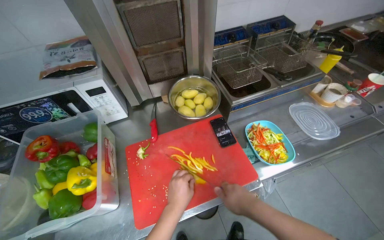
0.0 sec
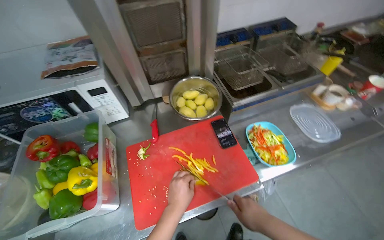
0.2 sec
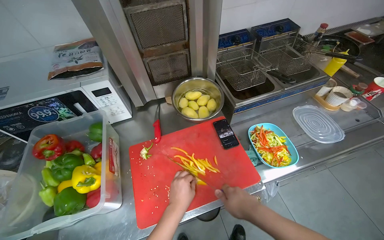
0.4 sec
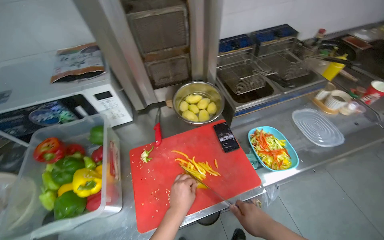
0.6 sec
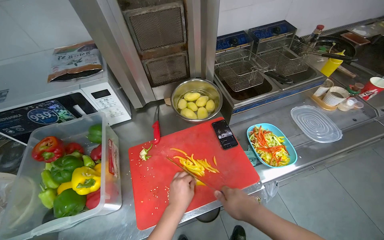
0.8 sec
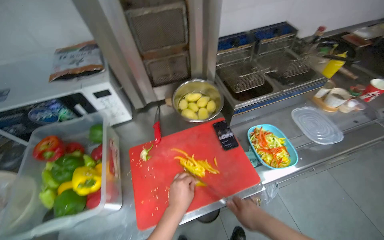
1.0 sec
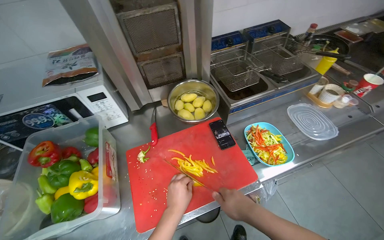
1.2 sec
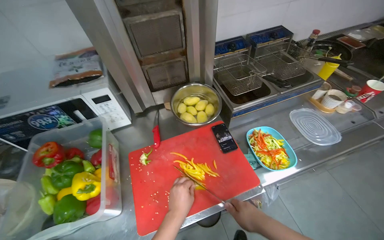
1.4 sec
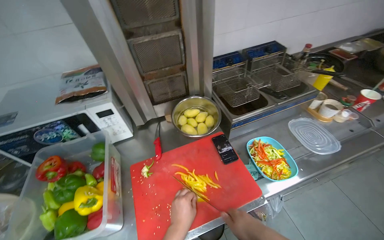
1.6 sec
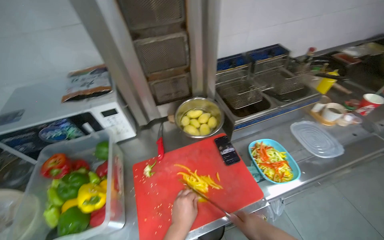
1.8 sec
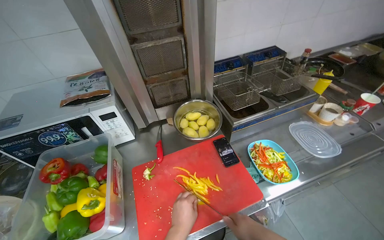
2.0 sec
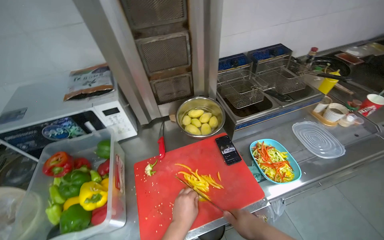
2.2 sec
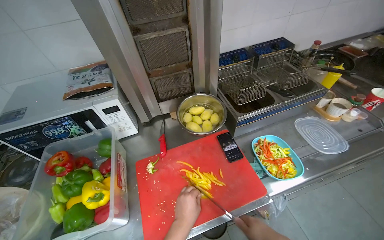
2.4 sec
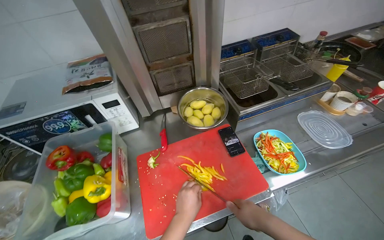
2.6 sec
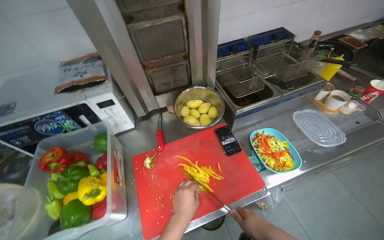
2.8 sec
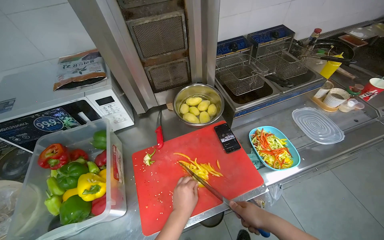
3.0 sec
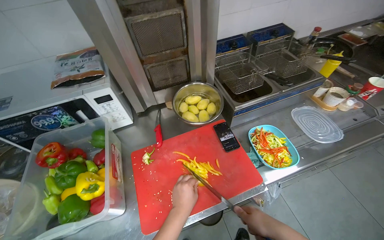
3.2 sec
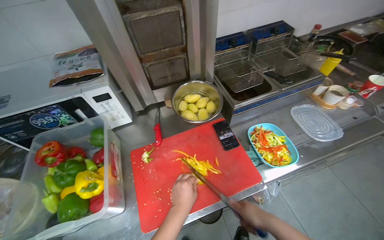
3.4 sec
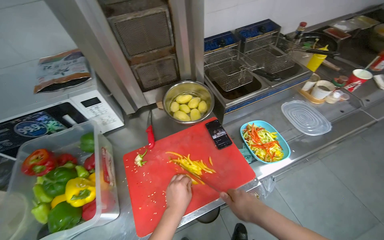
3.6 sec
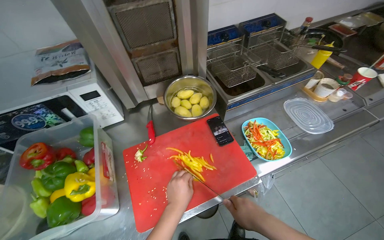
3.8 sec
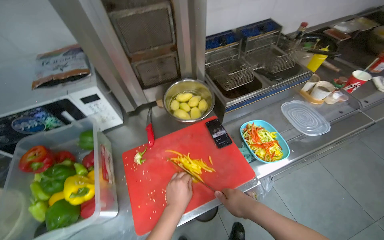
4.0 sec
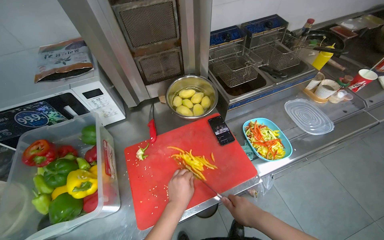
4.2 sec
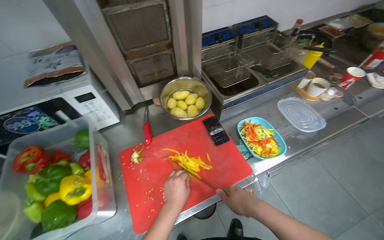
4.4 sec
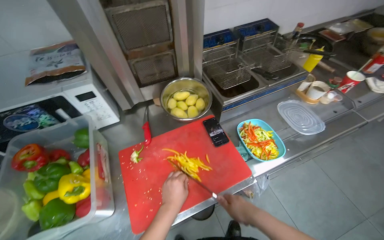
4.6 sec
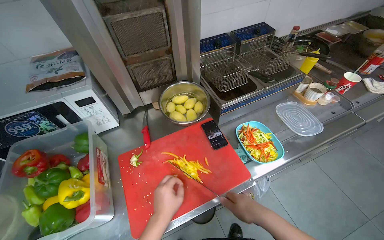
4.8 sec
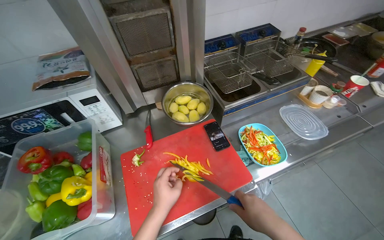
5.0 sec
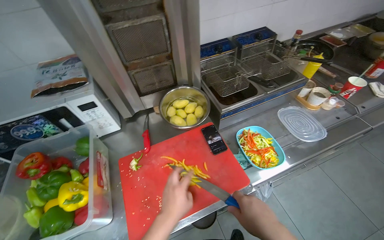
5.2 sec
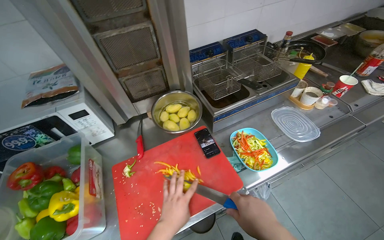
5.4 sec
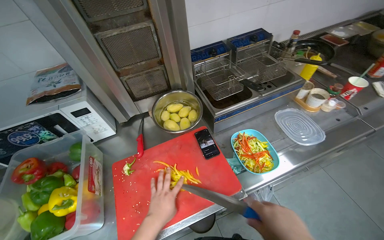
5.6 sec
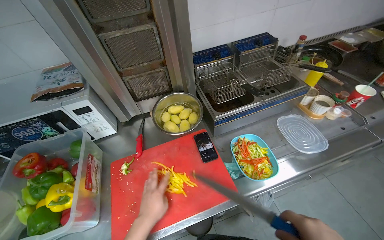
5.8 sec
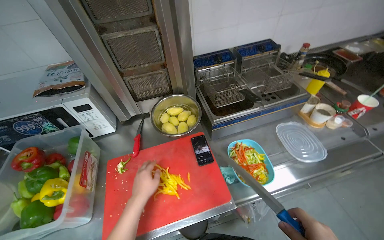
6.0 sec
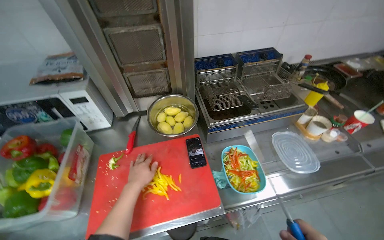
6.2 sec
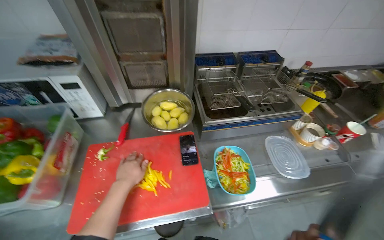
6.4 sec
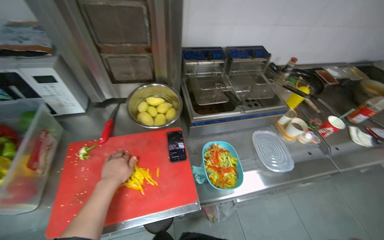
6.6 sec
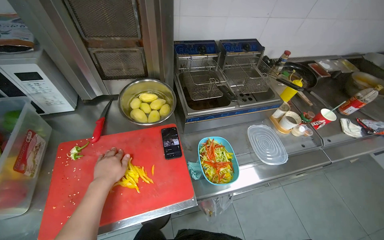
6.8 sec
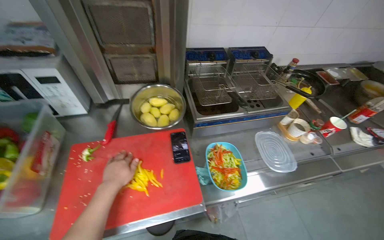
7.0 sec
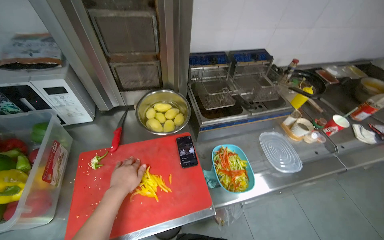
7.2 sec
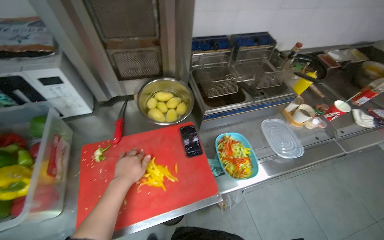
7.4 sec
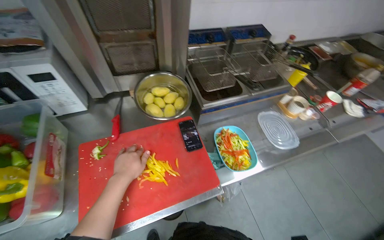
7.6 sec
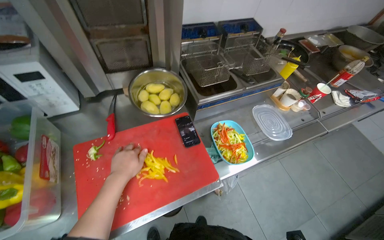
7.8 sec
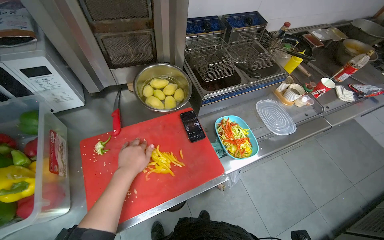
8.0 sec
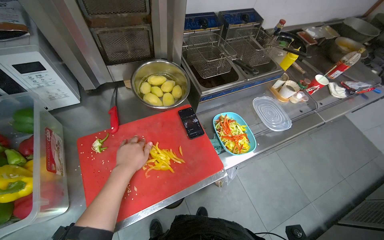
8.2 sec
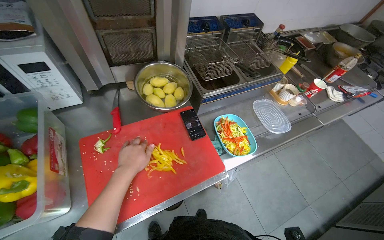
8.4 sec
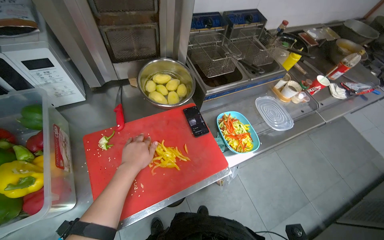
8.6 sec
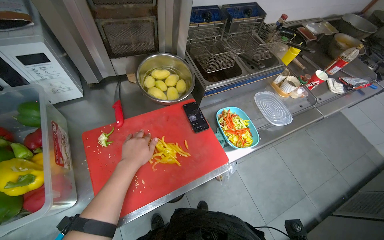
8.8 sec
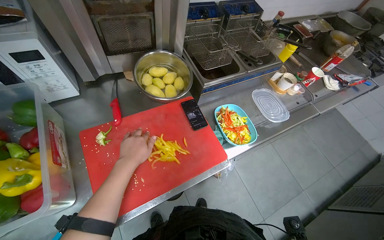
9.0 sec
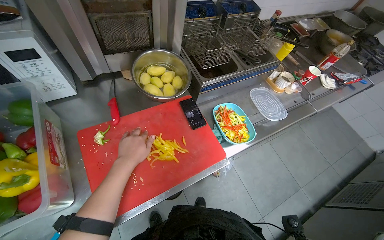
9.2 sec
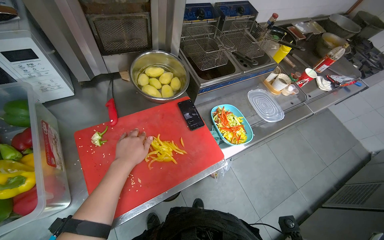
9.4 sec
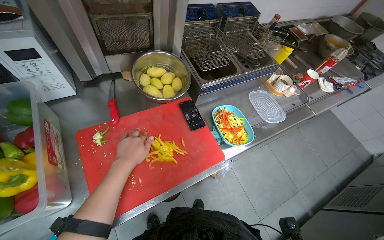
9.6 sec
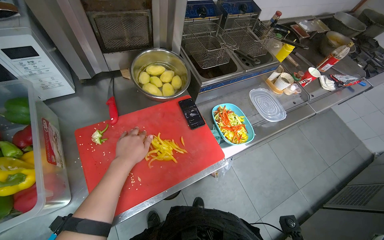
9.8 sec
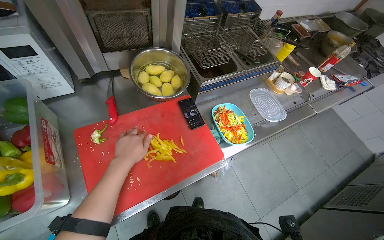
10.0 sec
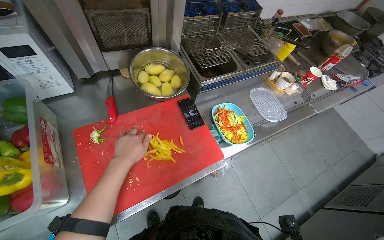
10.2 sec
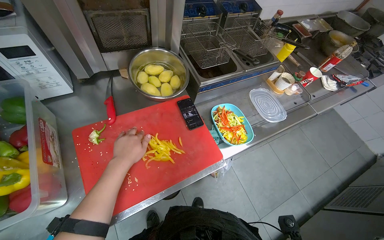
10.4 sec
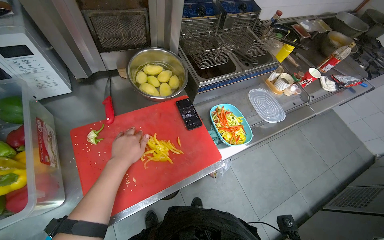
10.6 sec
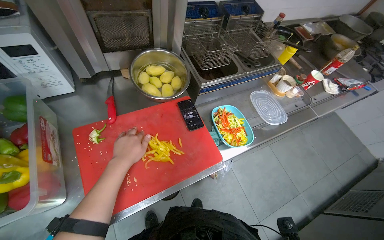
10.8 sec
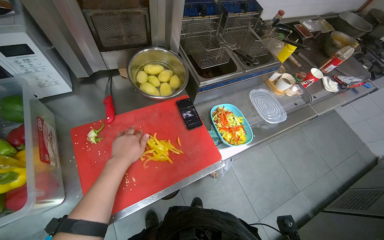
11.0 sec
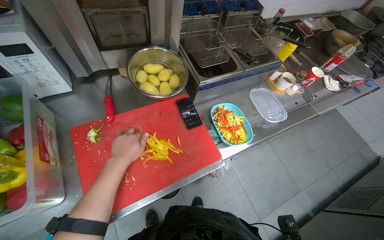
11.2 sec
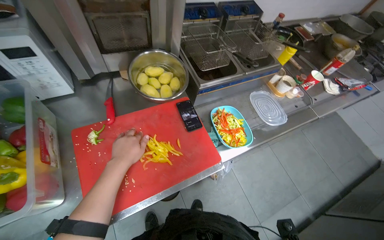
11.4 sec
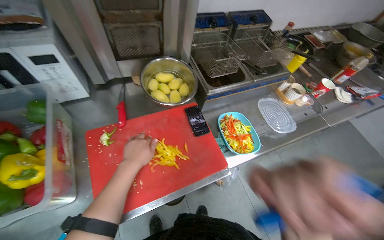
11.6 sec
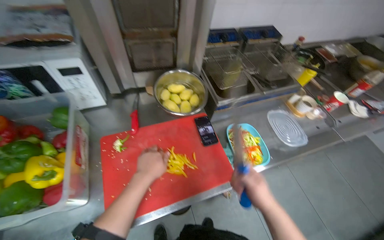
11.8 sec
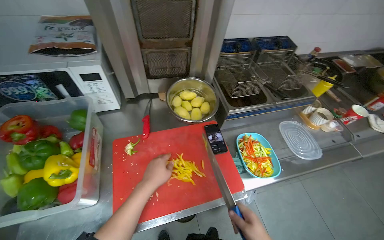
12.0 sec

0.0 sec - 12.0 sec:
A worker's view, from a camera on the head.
Job: preparing food.
The whole recording: Cutting bell peppers. The worker cuts bell peppers into strips on a red cutting board and transfers them to a container.
0.0 sec - 1.6 sec: The hands make small movements and keep their place.
3.0 sec - 4.4 sec: The hands work in one place, with small movements.

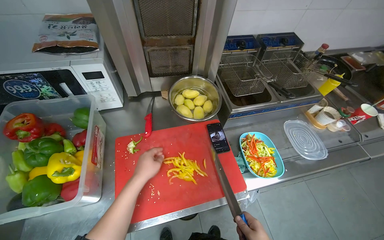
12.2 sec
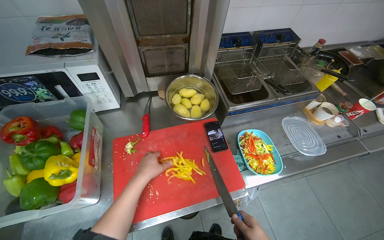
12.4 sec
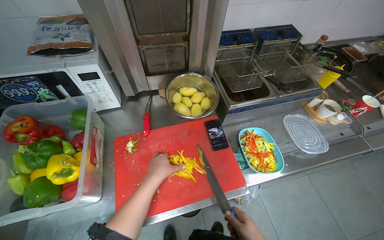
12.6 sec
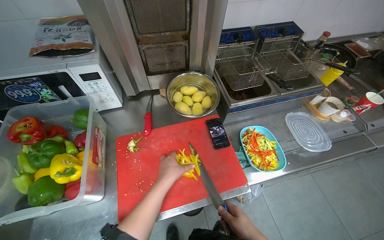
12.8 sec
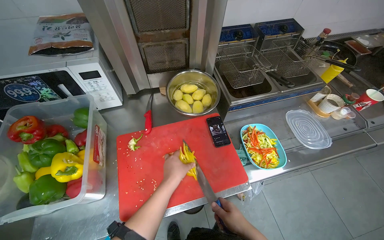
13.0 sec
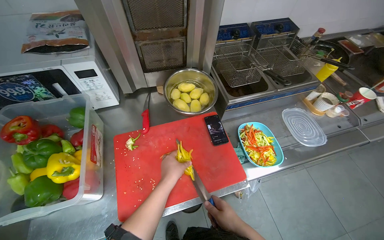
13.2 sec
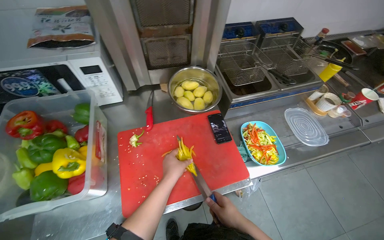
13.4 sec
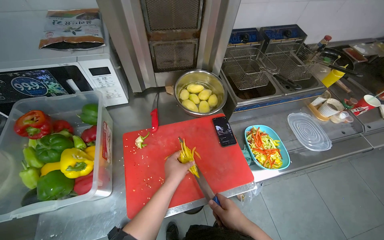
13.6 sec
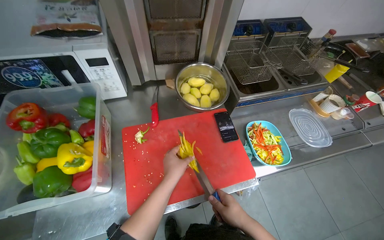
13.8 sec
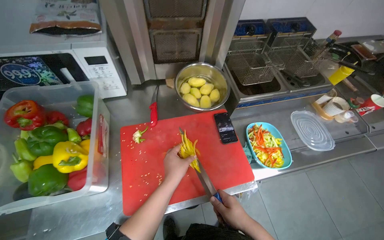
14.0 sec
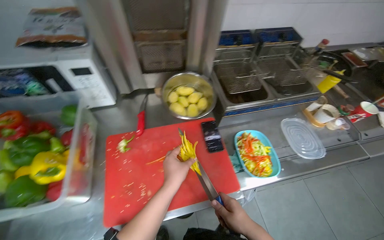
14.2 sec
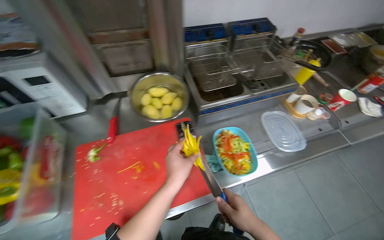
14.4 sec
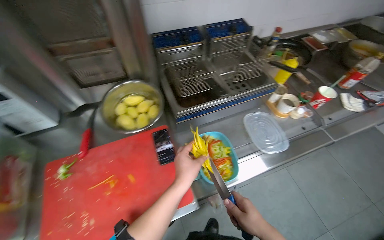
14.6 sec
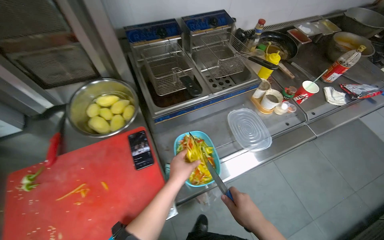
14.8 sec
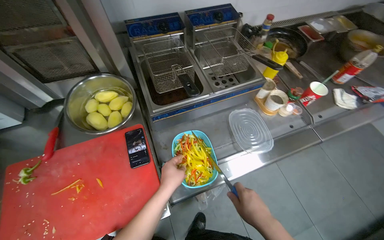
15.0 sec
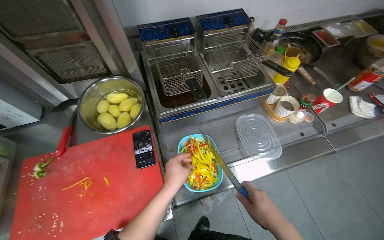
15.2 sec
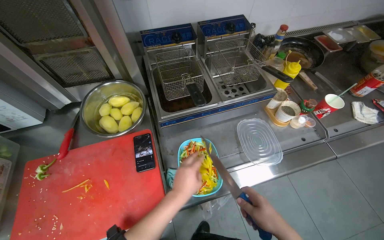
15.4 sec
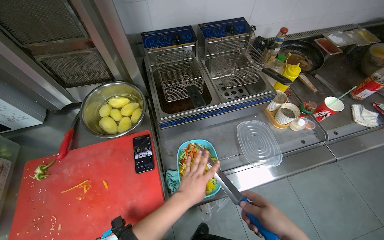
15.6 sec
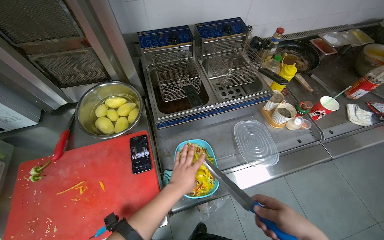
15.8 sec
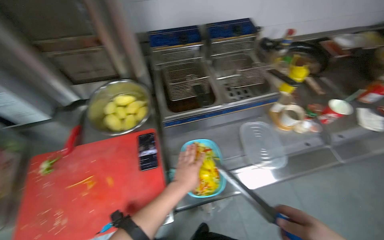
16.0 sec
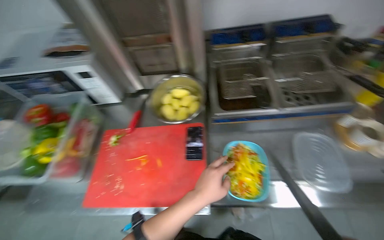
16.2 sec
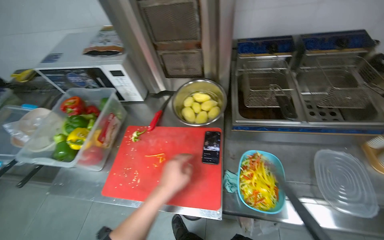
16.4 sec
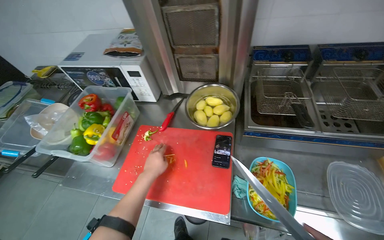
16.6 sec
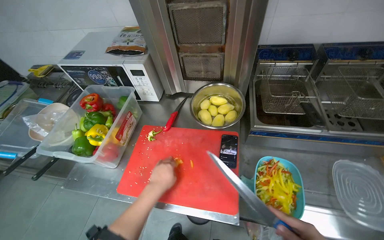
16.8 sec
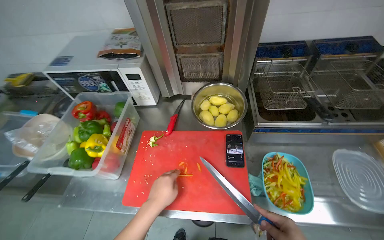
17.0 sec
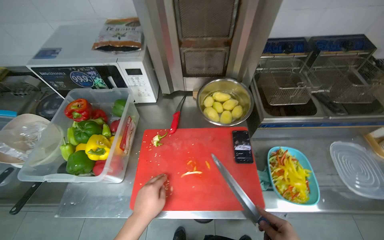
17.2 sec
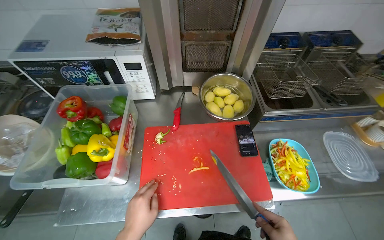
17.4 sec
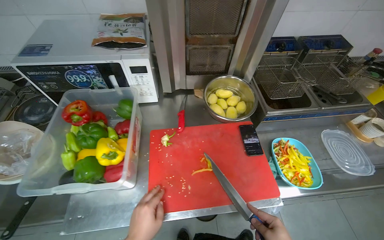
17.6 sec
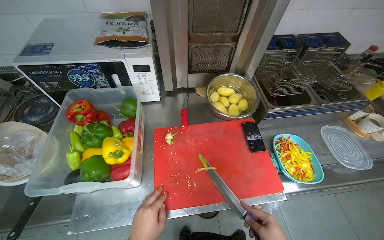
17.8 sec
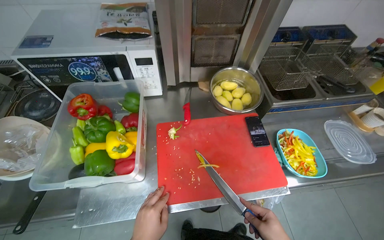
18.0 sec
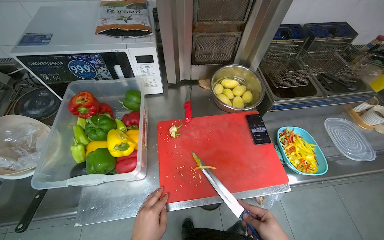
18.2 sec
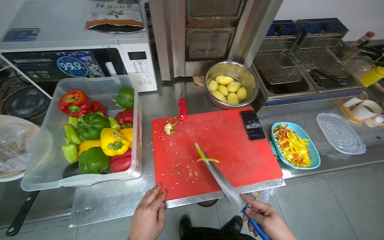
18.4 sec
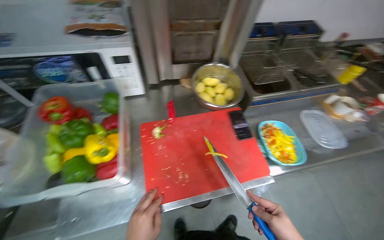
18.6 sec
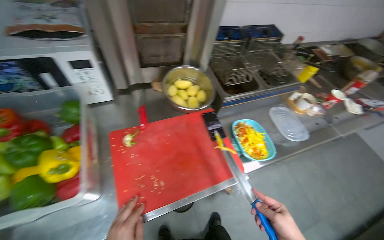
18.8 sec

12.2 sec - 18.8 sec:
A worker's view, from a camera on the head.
Job: preparing food.
The whole recording: Cutting bell peppers. The worker cuts bell peppers into strips on a red cutting board and transfers them to a container.
13.8 sec - 15.4 sec: The camera is carried to the right, about 40 cm.
15.4 sec - 17.2 sec: The head turns to the left by some 20 degrees. The left hand is displaced to the left by approximately 40 cm.
17.2 sec - 18.8 sec: The head rotates about 25 degrees to the right.

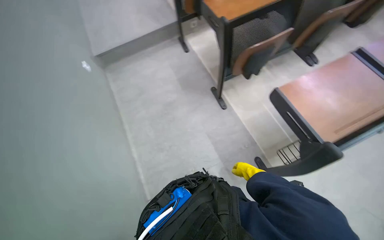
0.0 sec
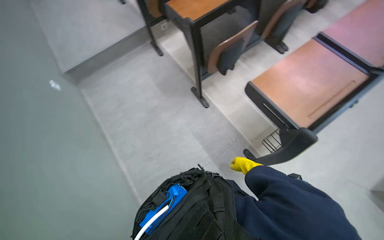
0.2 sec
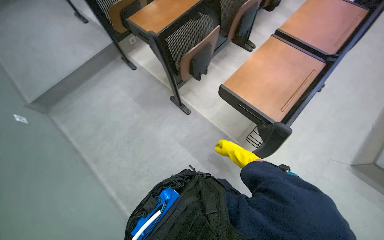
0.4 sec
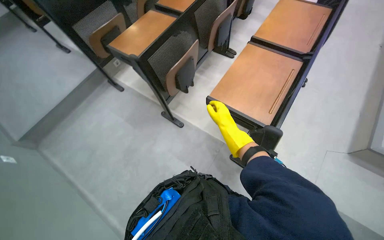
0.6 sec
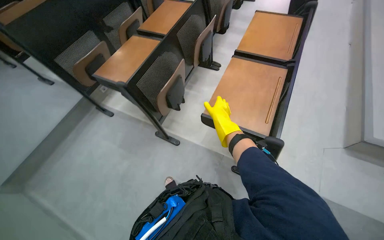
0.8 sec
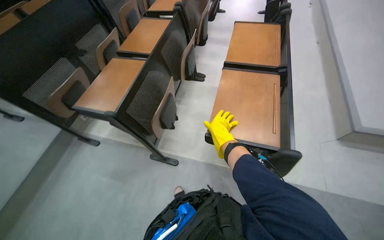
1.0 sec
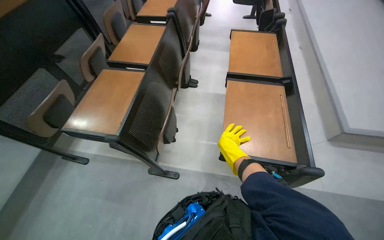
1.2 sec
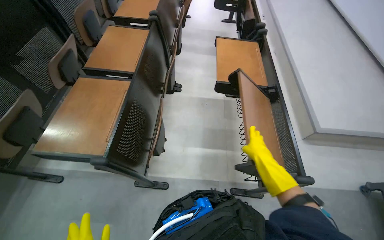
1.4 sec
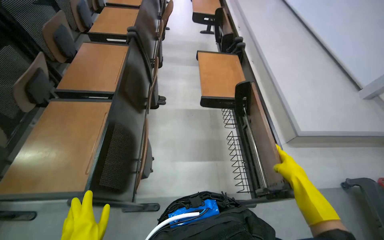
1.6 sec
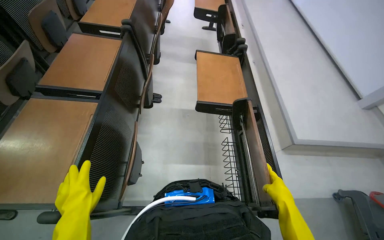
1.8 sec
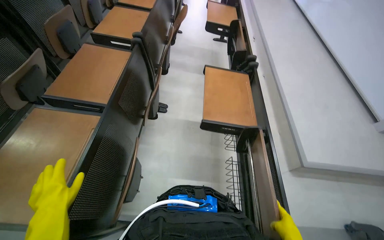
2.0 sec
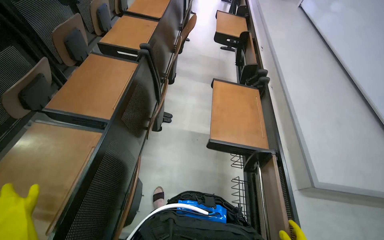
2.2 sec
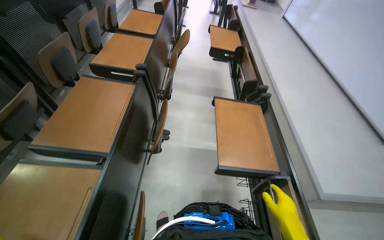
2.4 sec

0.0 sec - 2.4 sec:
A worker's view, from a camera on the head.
Job: organizing items.
The whole recording: Folding auditorium desks. The worker folds up the desks and seats in the auditorium.
0.0 sec - 1.2 sec: The camera travels some 50 cm. The wearer's head swings about 55 degrees to the right. The wearer looks about 15 degrees further upward.
1.2 sec - 2.4 sec: The camera is carried roughly 50 cm.
